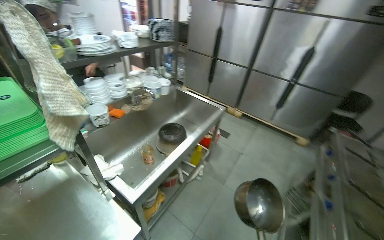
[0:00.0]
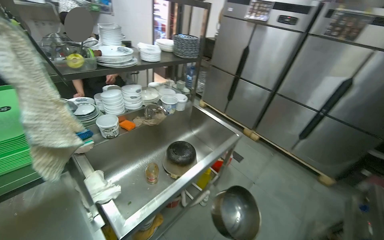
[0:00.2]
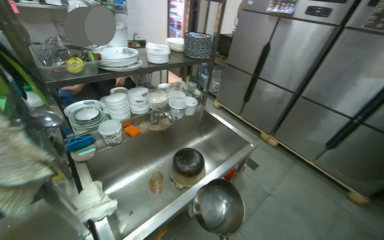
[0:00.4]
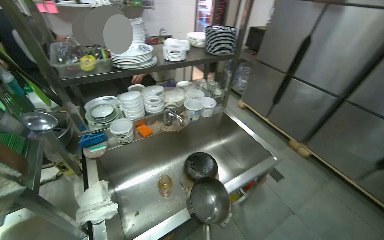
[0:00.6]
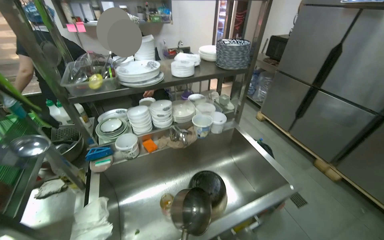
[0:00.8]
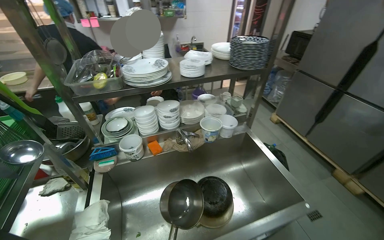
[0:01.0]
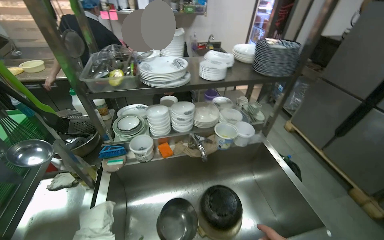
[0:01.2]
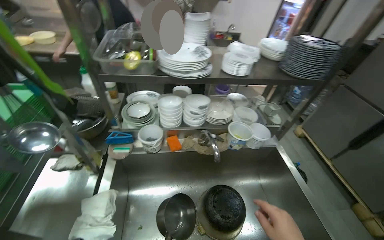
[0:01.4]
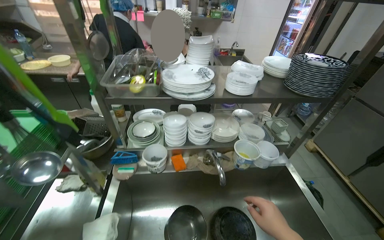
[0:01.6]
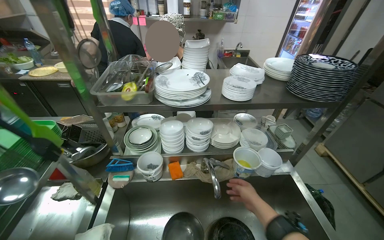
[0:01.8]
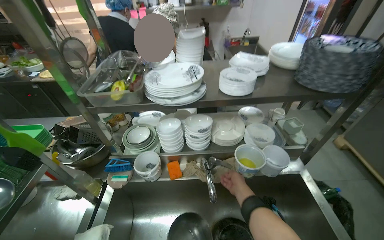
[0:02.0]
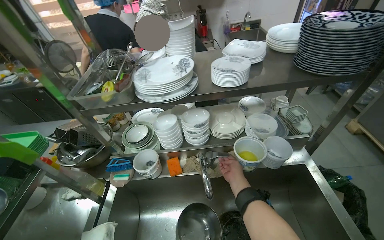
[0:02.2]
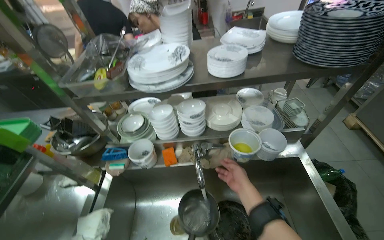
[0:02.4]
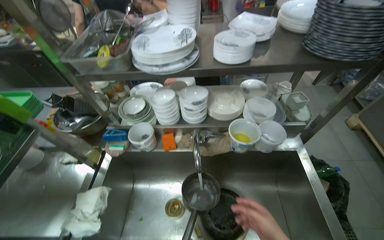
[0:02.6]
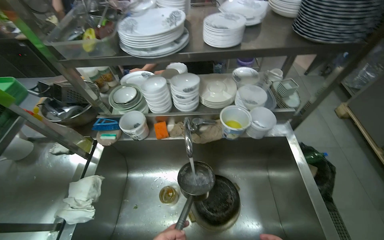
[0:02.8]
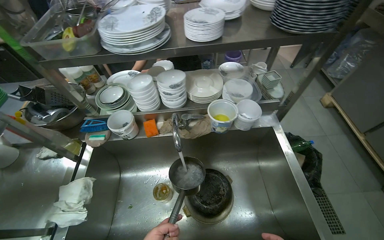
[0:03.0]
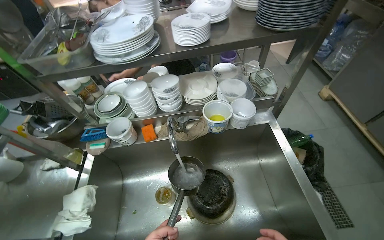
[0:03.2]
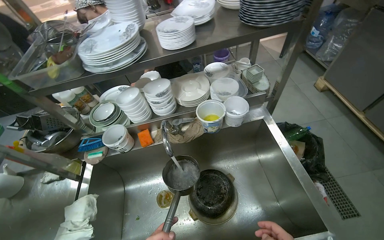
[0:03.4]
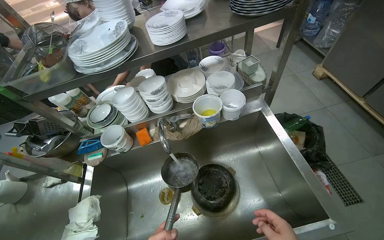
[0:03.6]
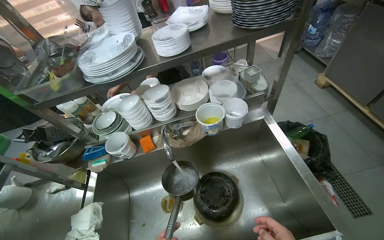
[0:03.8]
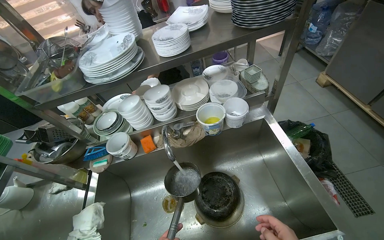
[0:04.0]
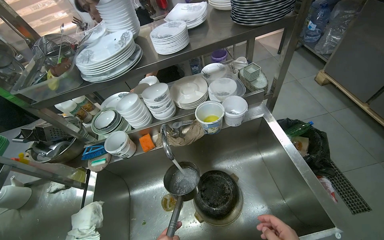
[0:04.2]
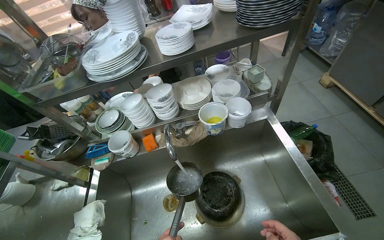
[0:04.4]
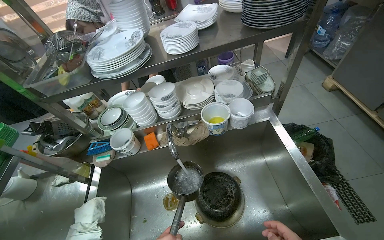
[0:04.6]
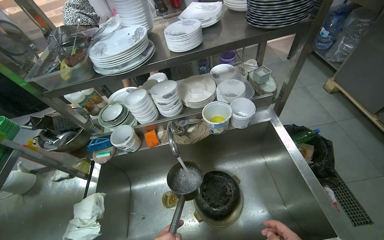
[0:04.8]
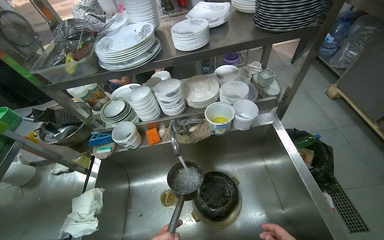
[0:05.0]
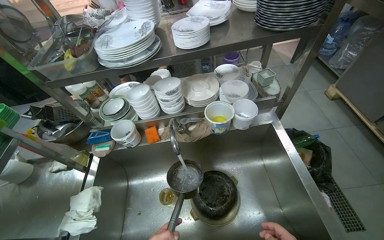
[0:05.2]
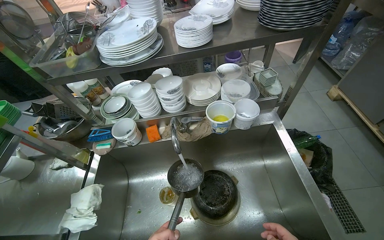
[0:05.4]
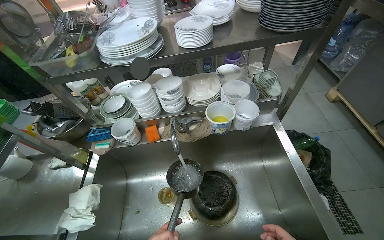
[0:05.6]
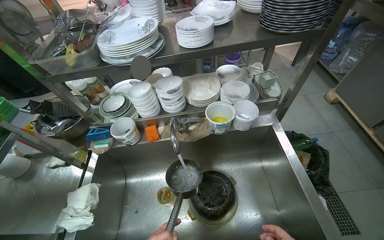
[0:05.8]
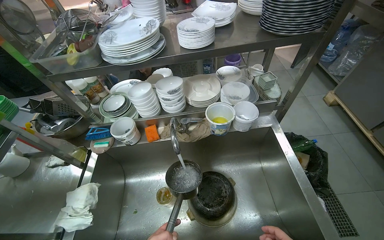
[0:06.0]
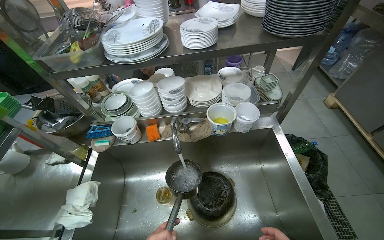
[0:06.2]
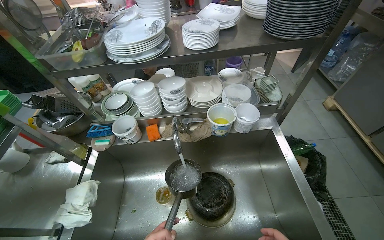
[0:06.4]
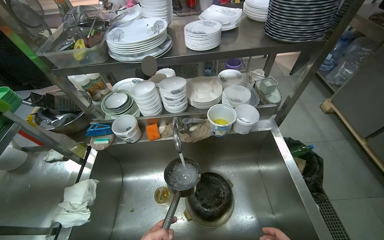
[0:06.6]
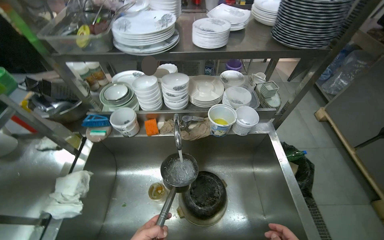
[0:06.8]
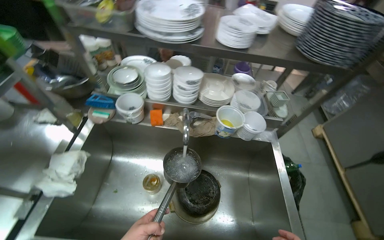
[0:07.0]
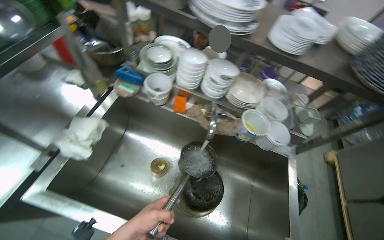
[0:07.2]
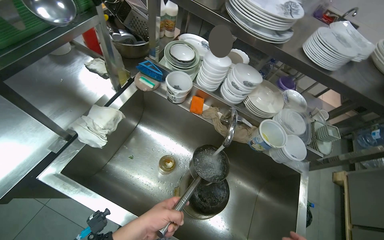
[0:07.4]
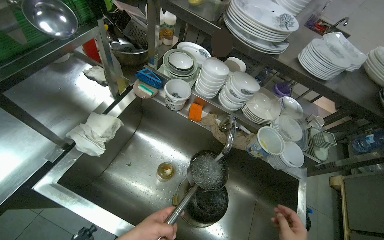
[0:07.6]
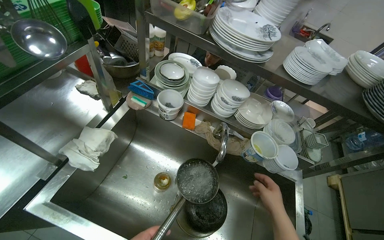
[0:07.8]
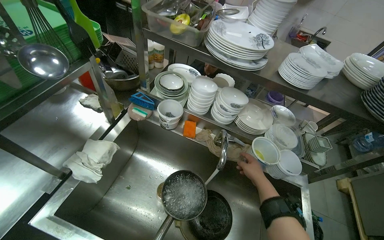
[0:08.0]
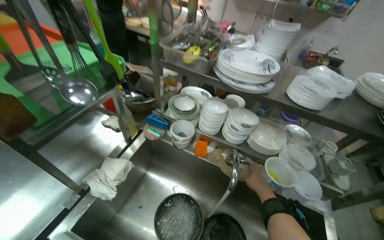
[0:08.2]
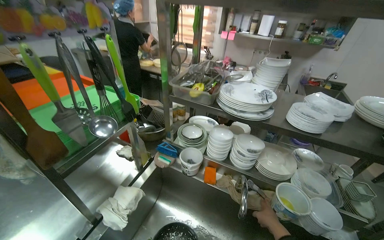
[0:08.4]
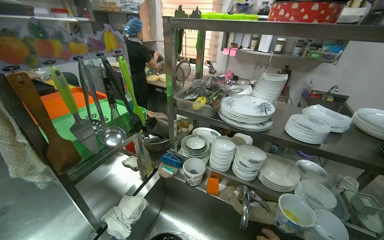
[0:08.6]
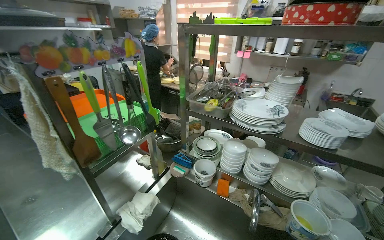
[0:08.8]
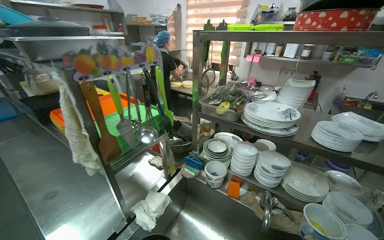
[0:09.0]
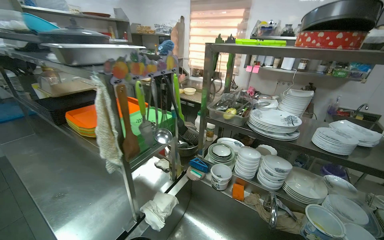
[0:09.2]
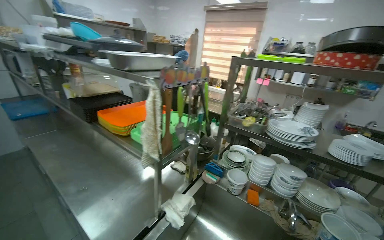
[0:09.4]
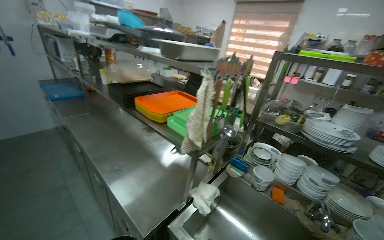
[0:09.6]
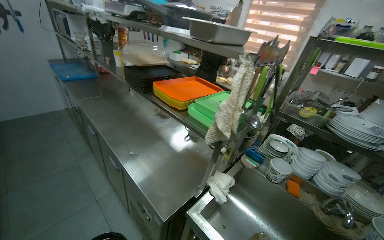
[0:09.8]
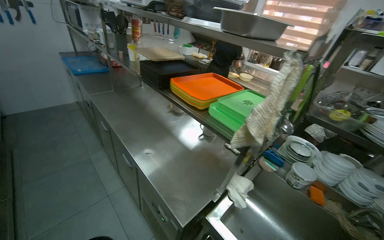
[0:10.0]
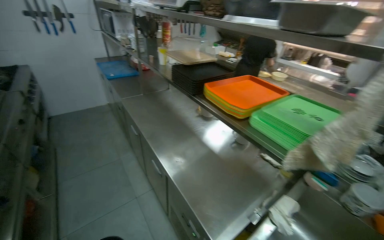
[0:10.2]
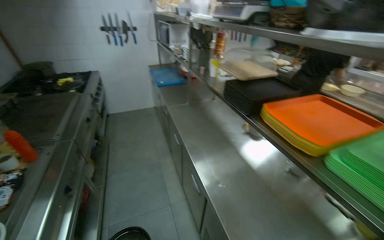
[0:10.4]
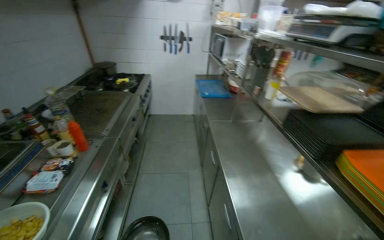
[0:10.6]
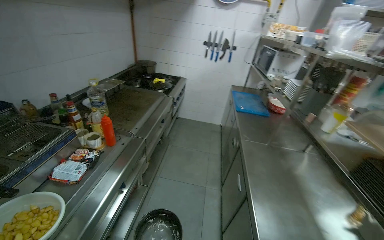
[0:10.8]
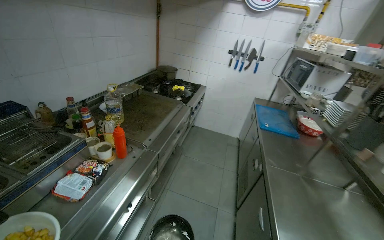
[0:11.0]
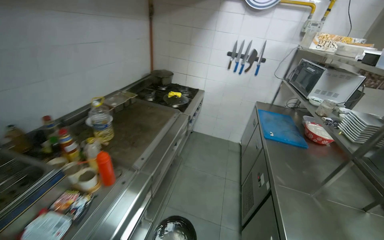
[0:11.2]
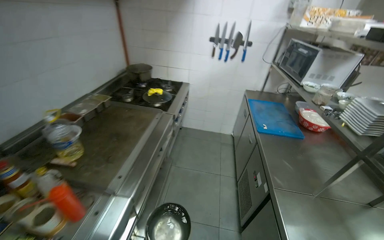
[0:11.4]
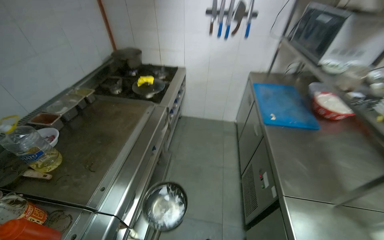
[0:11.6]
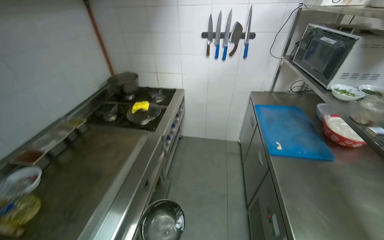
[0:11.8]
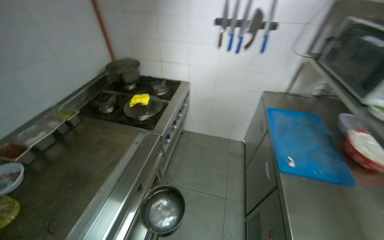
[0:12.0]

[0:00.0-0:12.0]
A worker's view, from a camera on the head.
Job: preparing food.
The whole recording: Adding water to pot on stove. The worker removes a lid, fills a ladle with water, and pours it into a pot on the stove.
0:00.0 to 0:01.6: The camera travels about 60 cm. The head turns to the left by about 50 degrees.
0:01.6 to 0:03.0: The camera pitches downward, by roughly 15 degrees.
0:06.0 to 0:07.6: The scene rotates clockwise by some 35 degrees.
0:07.6 to 0:09.0: The camera sweeps to the left, by roughly 20 degrees. The camera pitches upward, by approximately 30 degrees.
0:09.0 to 0:10.4: The head travels about 70 cm. The wearer looks some 35 degrees further to the left.
0:10.4 to 0:12.0: The head travels some 1.5 m. The head turns to the left by roughly 35 degrees.

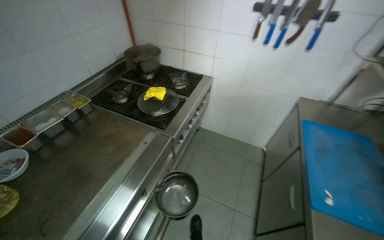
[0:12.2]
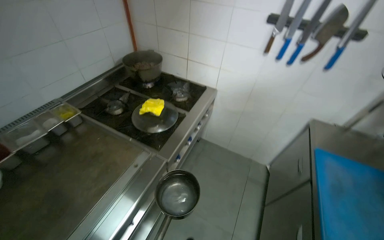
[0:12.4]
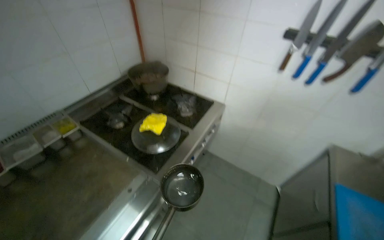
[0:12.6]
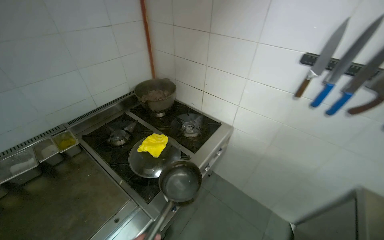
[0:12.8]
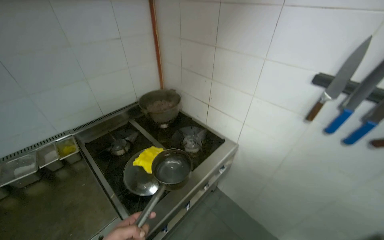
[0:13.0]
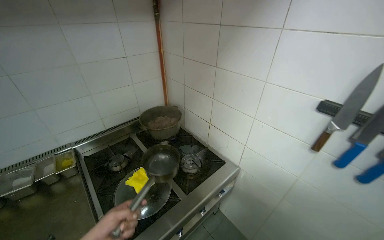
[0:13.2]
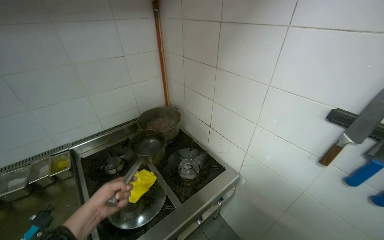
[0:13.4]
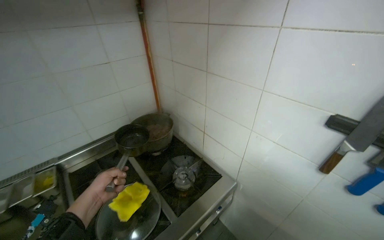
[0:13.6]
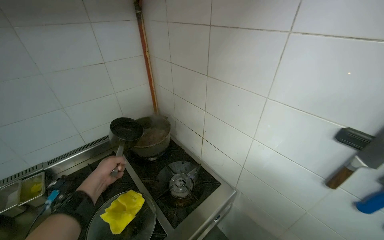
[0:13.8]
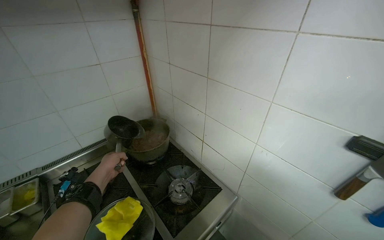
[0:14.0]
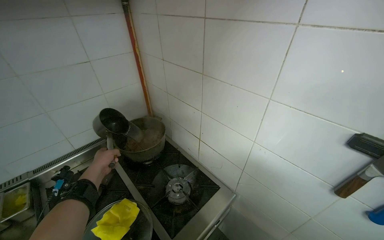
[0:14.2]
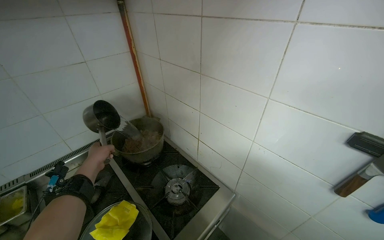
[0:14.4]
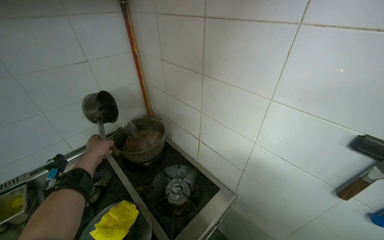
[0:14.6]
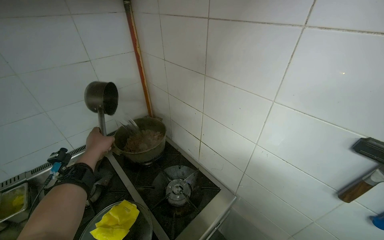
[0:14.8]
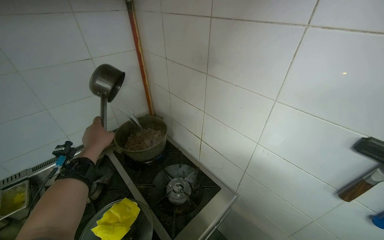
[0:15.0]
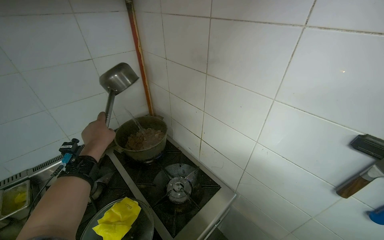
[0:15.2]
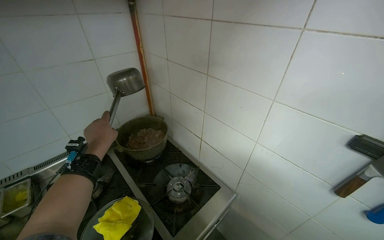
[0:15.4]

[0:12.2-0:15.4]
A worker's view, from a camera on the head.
Job: preparing food.
The whole recording: Adding water to pot on stove. The worker removes a lid, fills a ladle with water, and pours it into a pot on the stove.
0:12.2 to 0:13.8: The camera is carried about 80 cm. The wearer's head swings about 25 degrees to the left.
0:13.8 to 0:15.4: The left hand shifts approximately 15 cm up the picture.

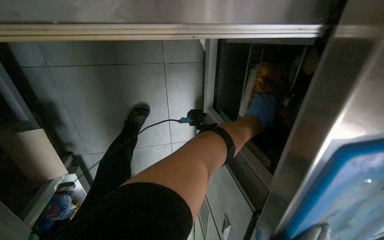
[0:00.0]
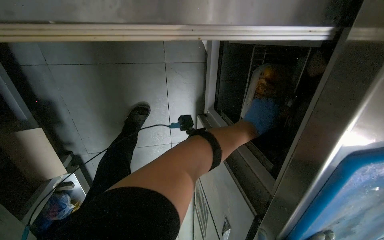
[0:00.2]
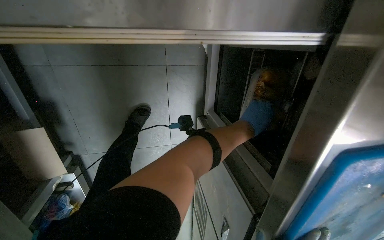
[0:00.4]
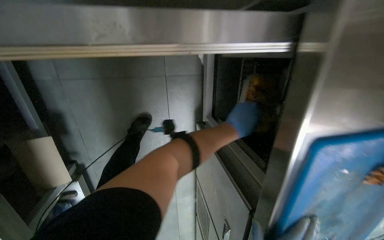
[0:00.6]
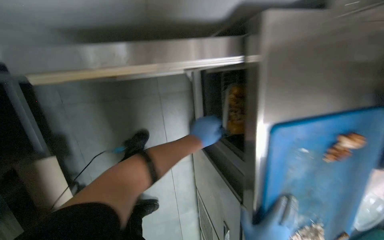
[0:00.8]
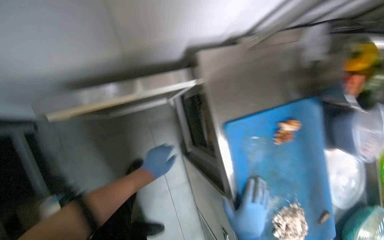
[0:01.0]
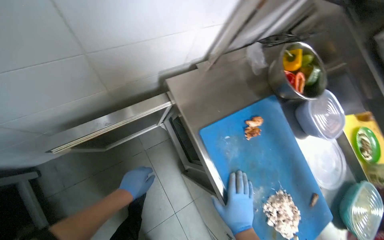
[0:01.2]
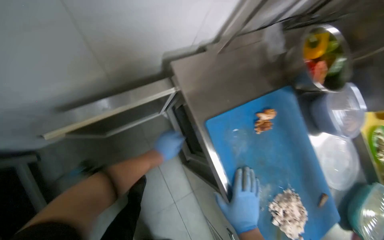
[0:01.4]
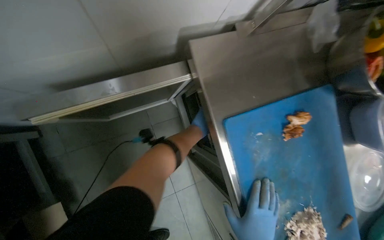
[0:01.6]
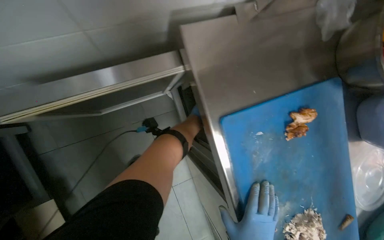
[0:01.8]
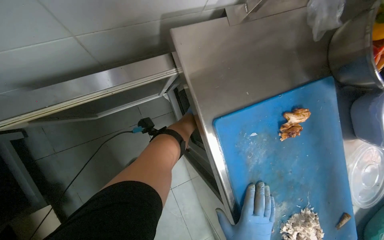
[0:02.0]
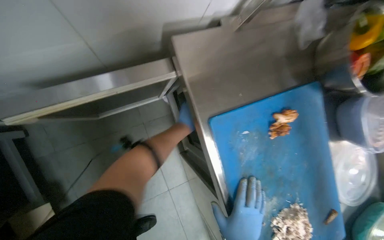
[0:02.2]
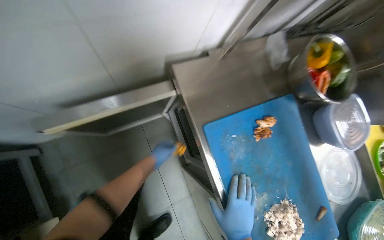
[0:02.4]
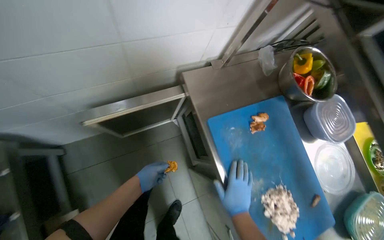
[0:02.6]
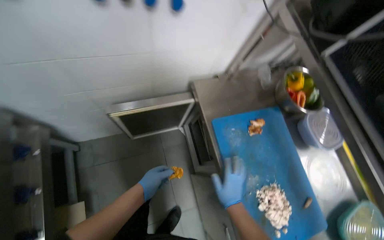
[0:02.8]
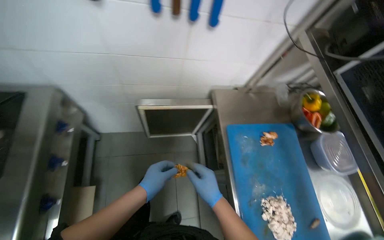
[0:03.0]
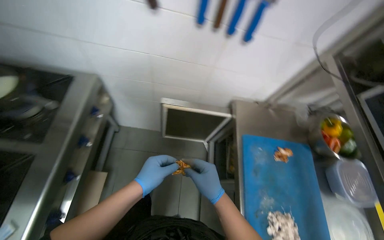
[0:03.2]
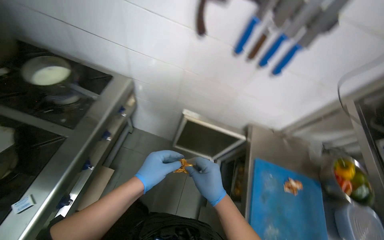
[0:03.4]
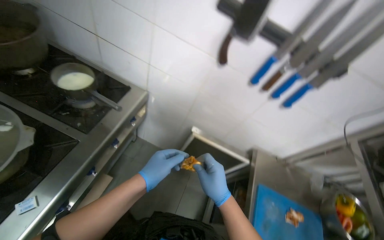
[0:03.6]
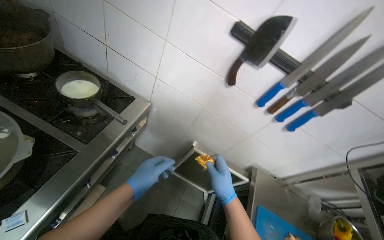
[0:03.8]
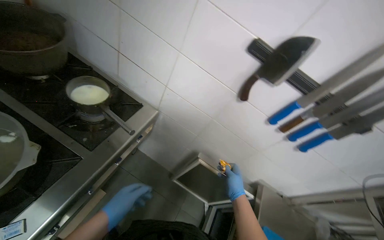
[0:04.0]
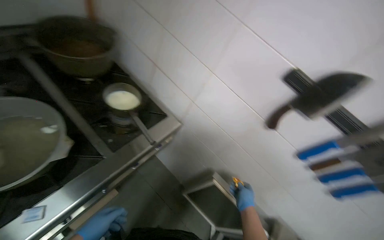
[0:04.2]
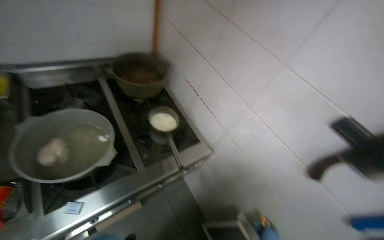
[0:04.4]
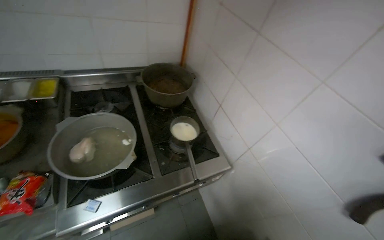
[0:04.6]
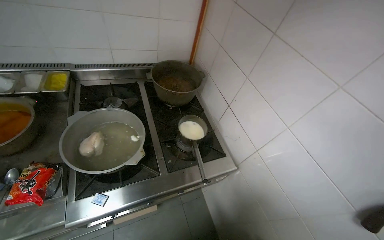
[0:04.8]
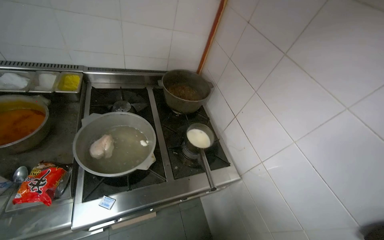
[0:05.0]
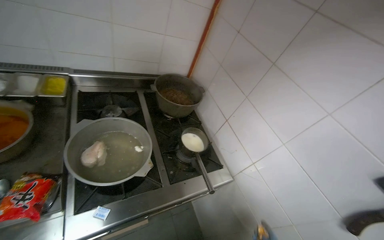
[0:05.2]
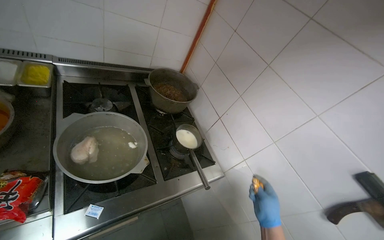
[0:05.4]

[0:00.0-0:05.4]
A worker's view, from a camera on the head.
Job: cooking food.
The whole recording: Adding ingredients and stirring a pot. The worker adds ingredients from a packet into a small pot on the stove and stirs its contents.
0:00.0 to 0:01.4: The view tips upward by about 25 degrees.
0:01.4 to 0:02.8: The view tilts roughly 15 degrees upward. The left hand shifts about 20 cm down the picture.
0:02.8 to 0:04.0: The camera pitches upward, by some 25 degrees. The scene turns some 45 degrees clockwise in the picture.
0:04.0 to 0:05.4: The head rotates some 35 degrees to the left. The view tips upward by about 20 degrees.
